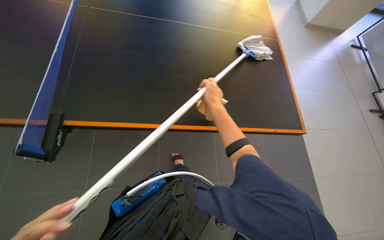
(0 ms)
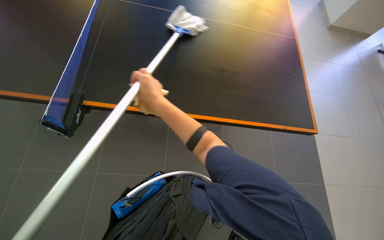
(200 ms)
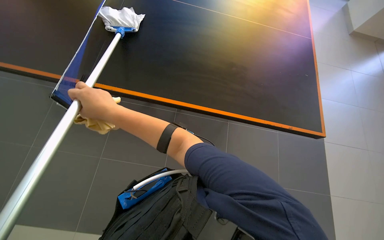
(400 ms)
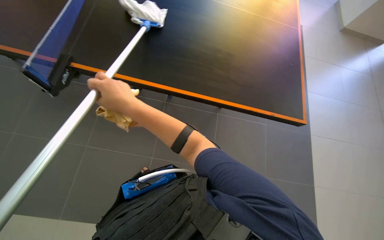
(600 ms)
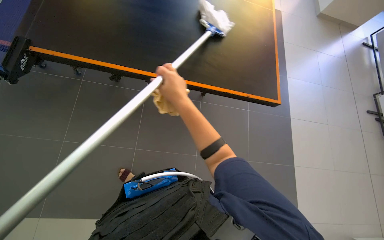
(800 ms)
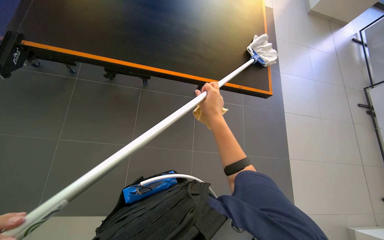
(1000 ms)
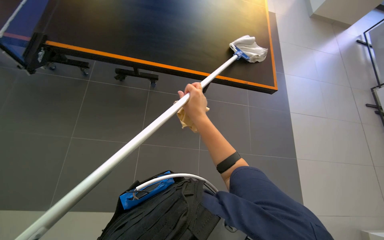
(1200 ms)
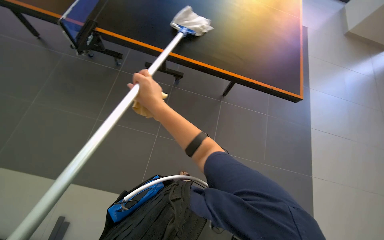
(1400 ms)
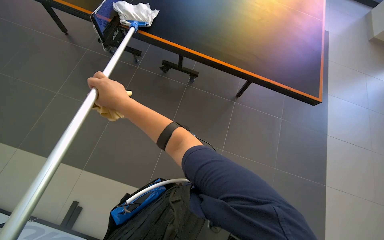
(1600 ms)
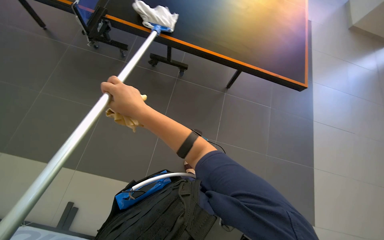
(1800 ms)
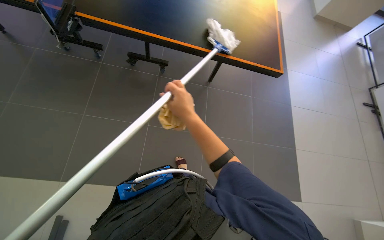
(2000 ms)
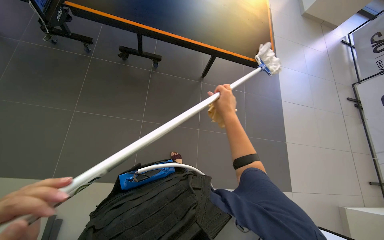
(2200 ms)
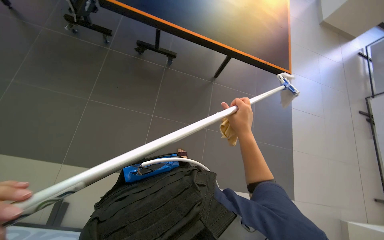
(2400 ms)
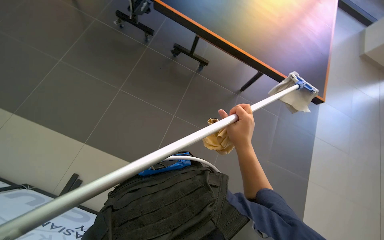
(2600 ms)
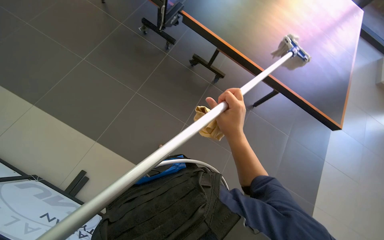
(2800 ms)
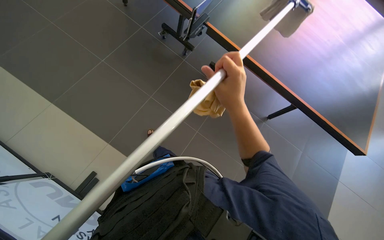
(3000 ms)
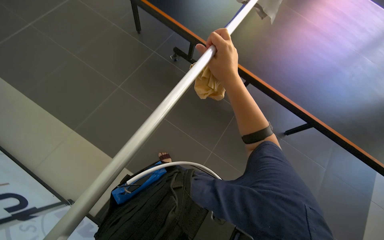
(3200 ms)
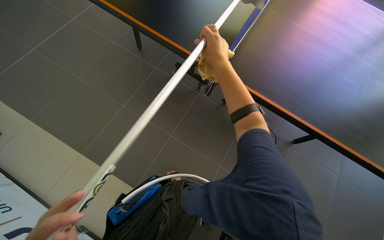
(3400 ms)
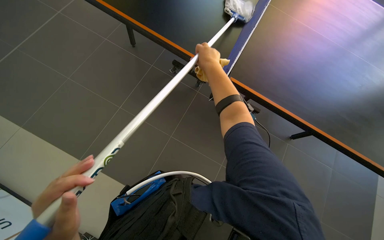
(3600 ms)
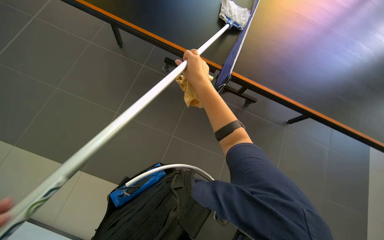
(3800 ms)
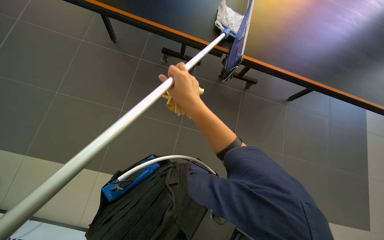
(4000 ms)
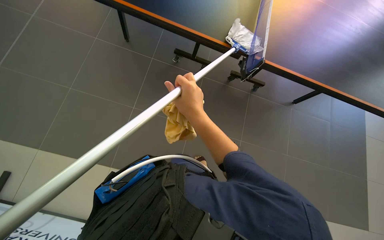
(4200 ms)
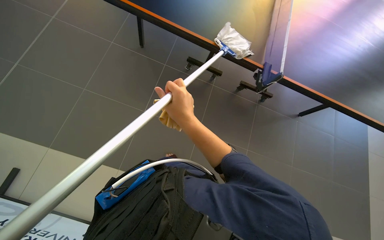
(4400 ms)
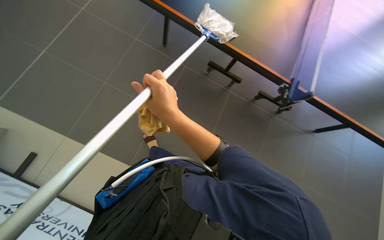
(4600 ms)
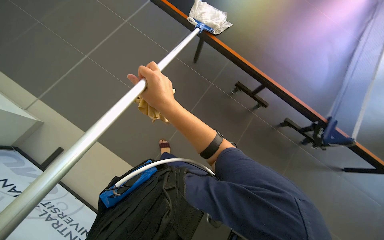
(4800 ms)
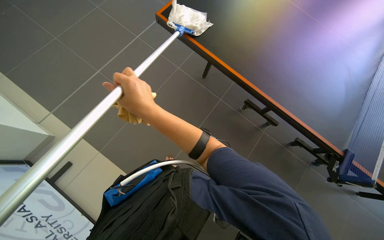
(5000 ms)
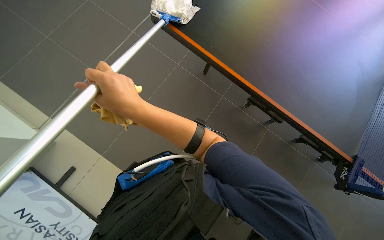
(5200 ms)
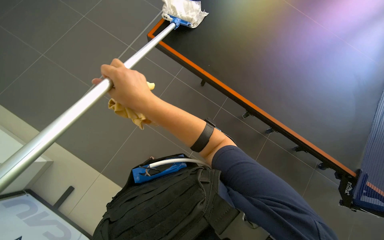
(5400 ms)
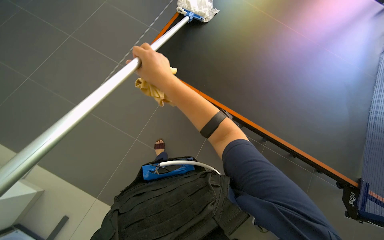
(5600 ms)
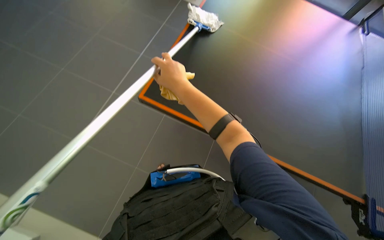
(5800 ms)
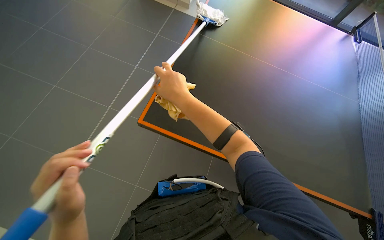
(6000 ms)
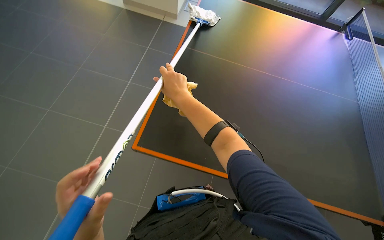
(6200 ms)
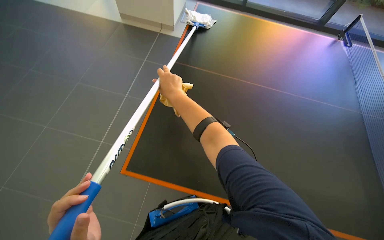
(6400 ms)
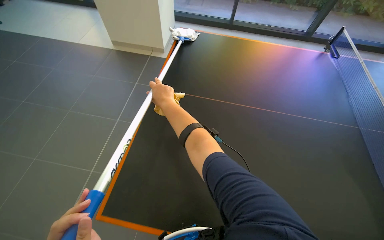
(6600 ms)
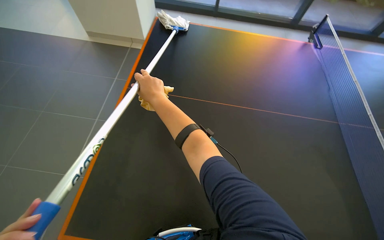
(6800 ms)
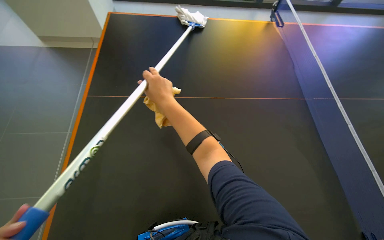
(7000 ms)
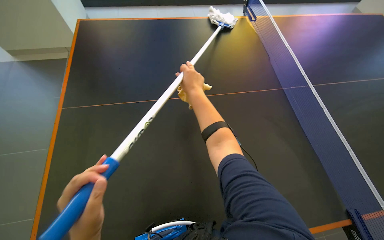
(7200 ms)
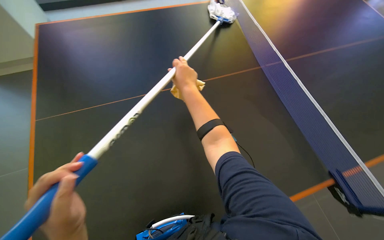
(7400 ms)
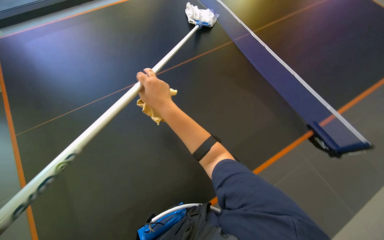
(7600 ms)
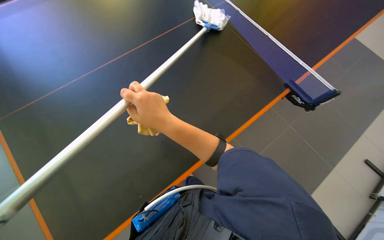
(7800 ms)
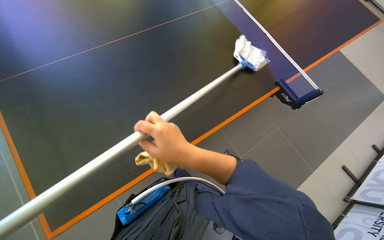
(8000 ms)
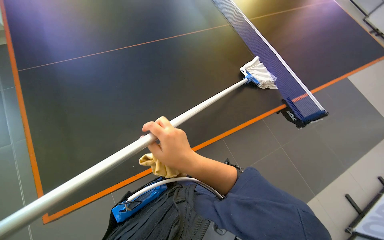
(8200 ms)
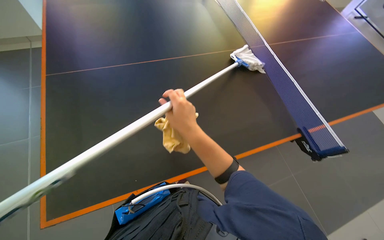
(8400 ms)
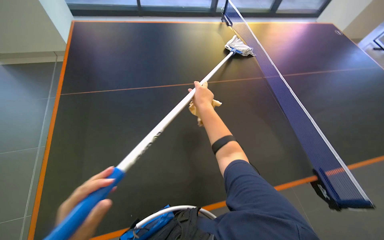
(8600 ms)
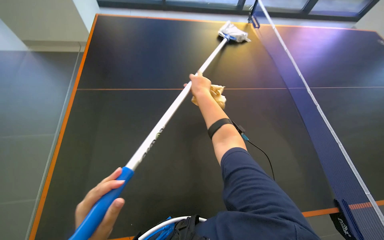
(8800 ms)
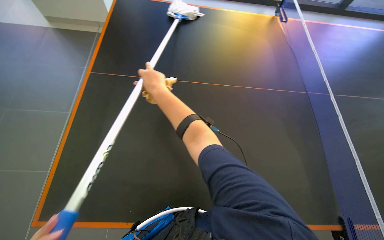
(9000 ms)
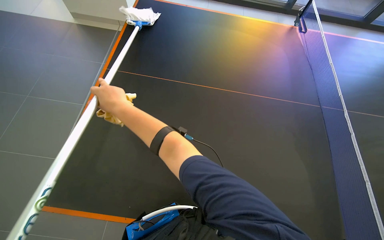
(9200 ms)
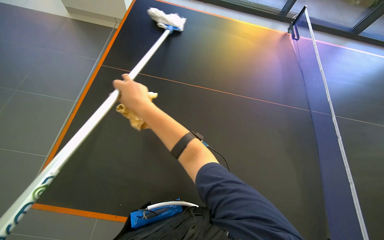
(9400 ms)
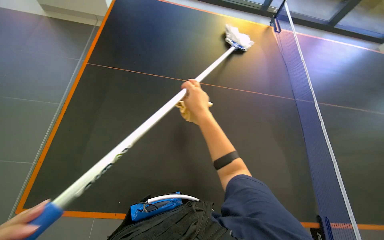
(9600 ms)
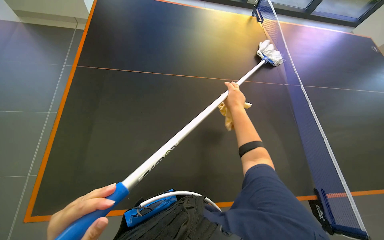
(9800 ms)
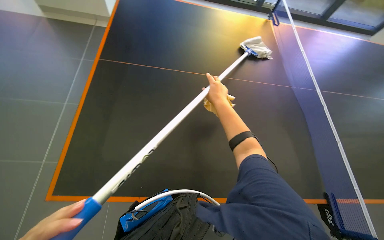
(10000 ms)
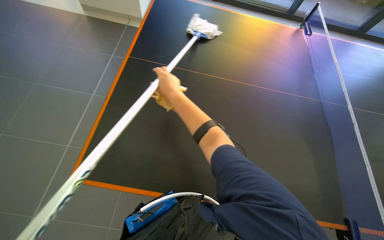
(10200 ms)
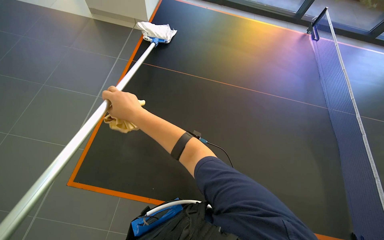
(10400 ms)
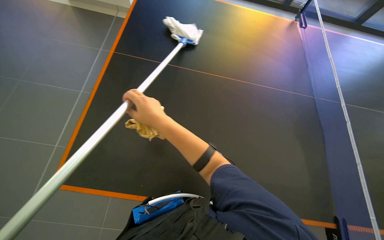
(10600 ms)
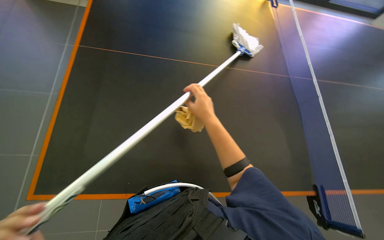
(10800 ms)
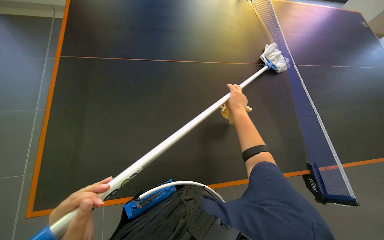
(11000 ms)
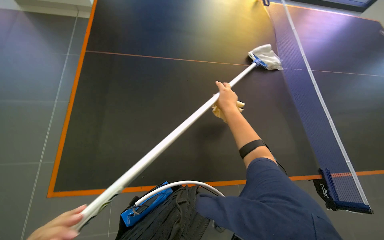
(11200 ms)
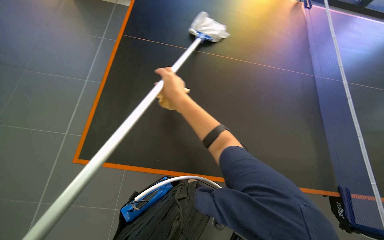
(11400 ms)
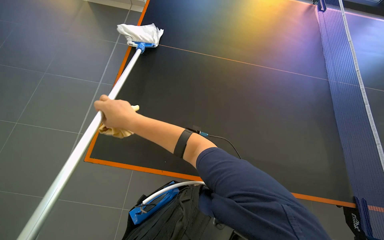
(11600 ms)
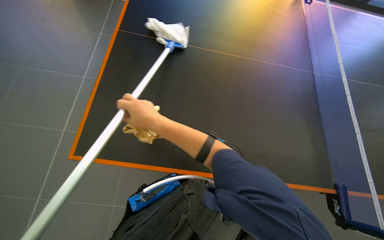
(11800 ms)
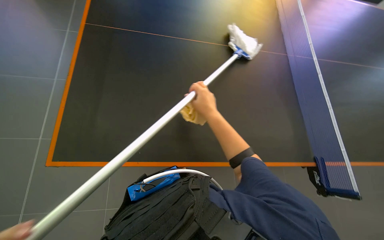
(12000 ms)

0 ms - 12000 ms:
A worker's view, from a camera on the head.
Job: wiping surfaces.
The whole recording: Cleaning a large table. The worker cleans a large black table using a long-handled mop.
0 ms - 1600 ms: The head turns to the left by roughly 25 degrees. The right hand goes left and right, approximately 25 cm each way, reversing 2 times.
3000 ms - 4400 ms: The right hand goes about 15 cm to the left, and goes up the picture and returns, some 35 cm each way.
4400 ms - 6000 ms: The wearer looks some 15 degrees further upward.
6000 ms - 7600 ms: The wearer looks roughly 30 degrees further to the right.
7600 ms - 9000 ms: The right hand moves nearer and farther over roughly 20 cm, changing direction 2 times.
9000 ms - 10400 ms: The right hand swings left and right, about 35 cm each way, with 2 reversals.
10400 ms - 12000 ms: The right hand swings left and right, roughly 30 cm each way, with 2 reversals.

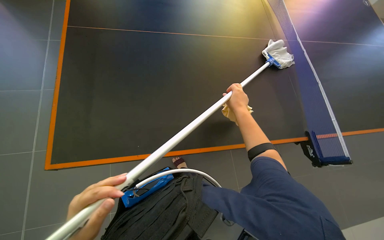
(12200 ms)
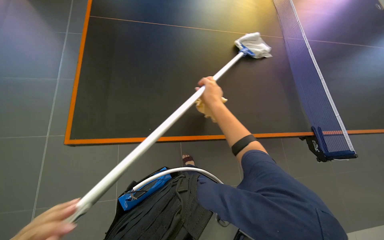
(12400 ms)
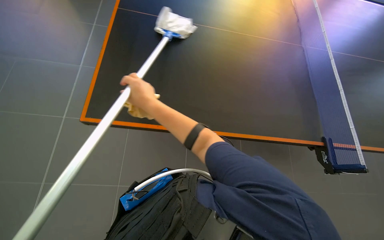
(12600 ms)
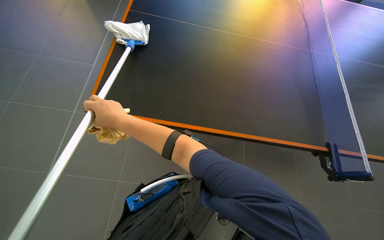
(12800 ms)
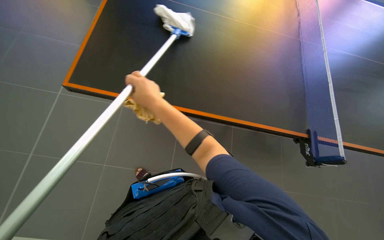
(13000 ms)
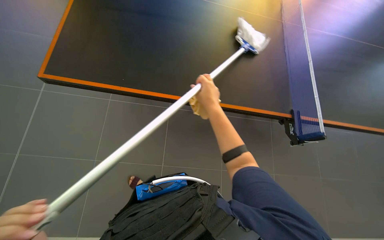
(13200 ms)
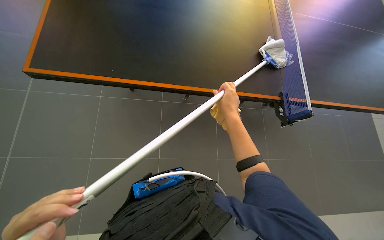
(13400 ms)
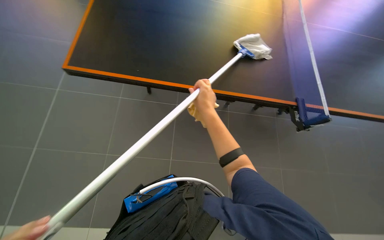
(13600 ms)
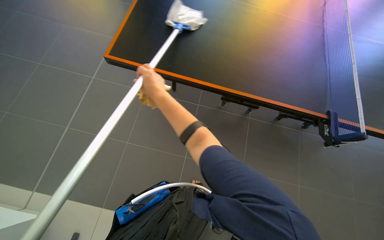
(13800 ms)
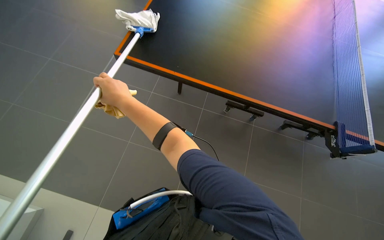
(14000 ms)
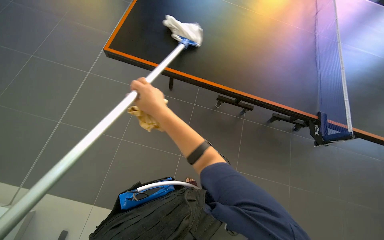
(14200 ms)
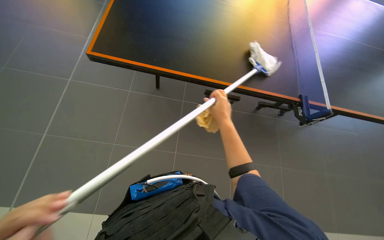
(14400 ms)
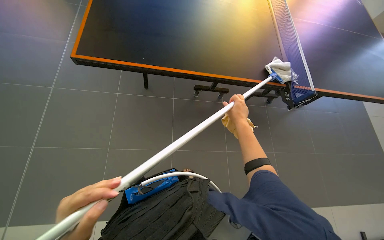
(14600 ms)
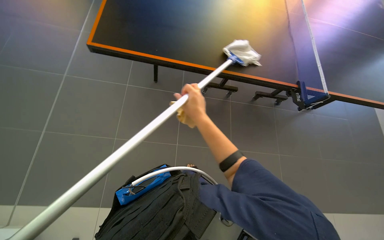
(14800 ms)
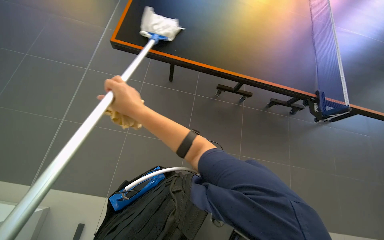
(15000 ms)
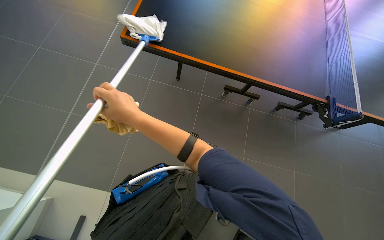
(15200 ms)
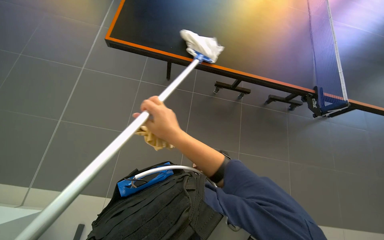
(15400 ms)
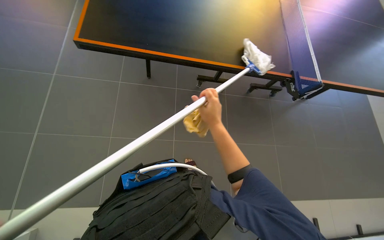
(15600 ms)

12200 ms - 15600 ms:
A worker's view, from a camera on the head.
Job: wiping surfaces.
The whole recording: Cleaning a large table. The worker cleans a large black table using a long-handled mop.
12200 ms - 13800 ms: The right hand goes left and right, roughly 35 cm each way, reversing 2 times.

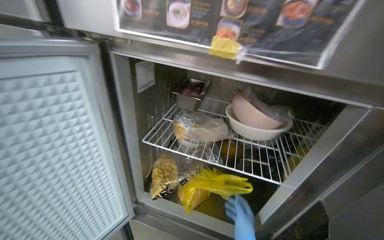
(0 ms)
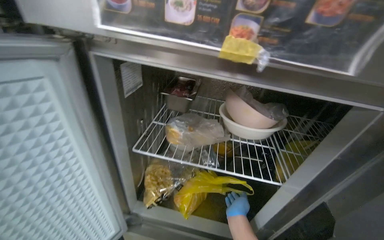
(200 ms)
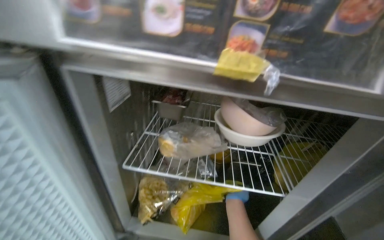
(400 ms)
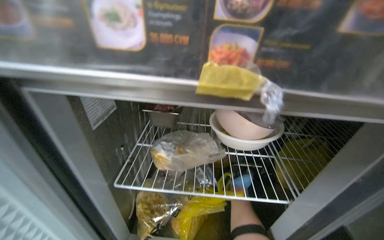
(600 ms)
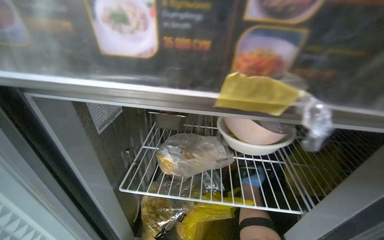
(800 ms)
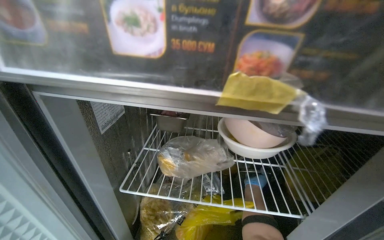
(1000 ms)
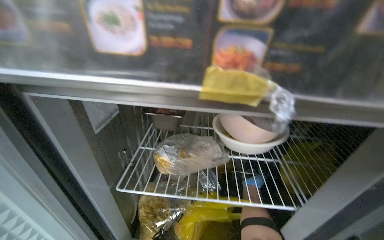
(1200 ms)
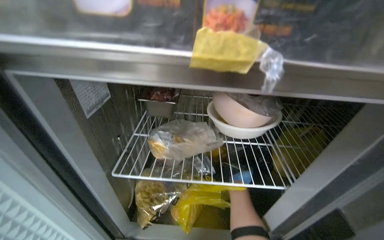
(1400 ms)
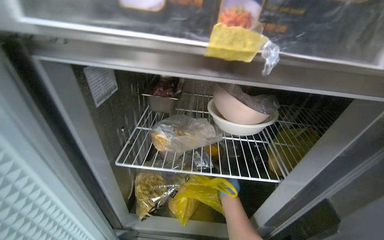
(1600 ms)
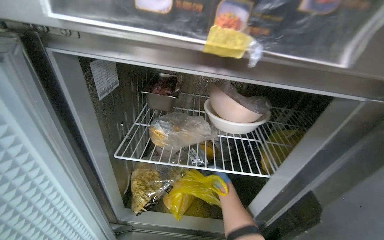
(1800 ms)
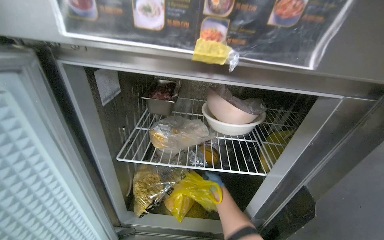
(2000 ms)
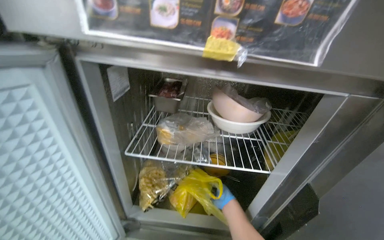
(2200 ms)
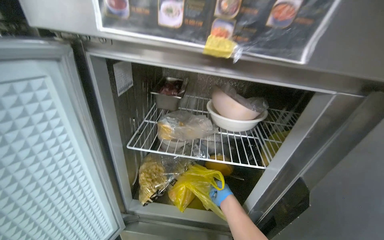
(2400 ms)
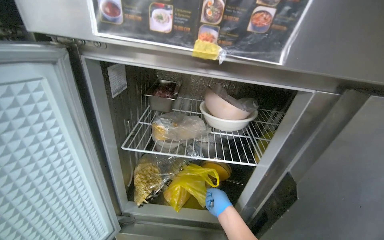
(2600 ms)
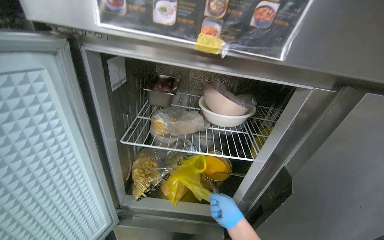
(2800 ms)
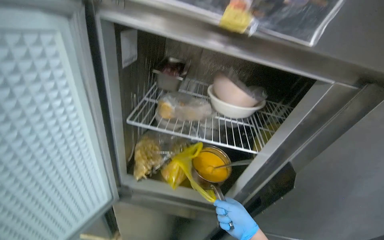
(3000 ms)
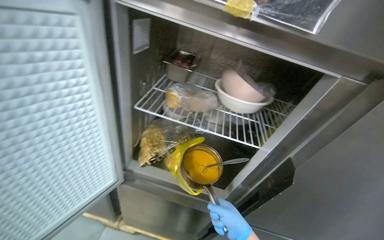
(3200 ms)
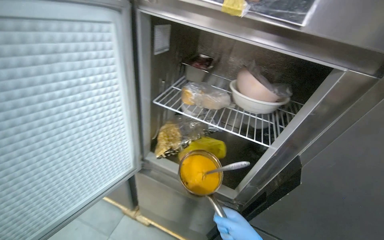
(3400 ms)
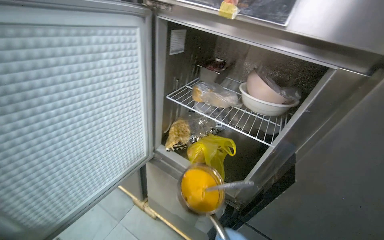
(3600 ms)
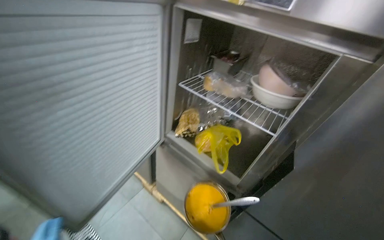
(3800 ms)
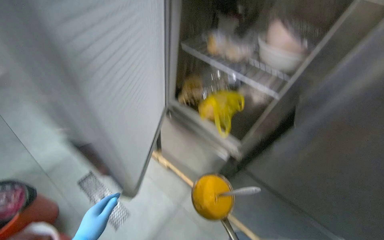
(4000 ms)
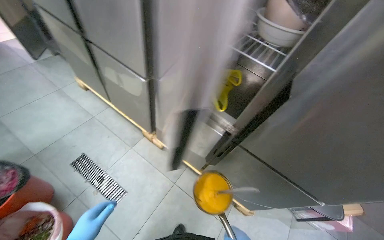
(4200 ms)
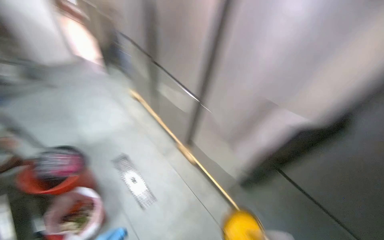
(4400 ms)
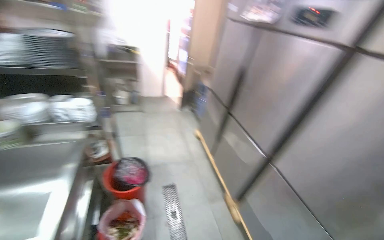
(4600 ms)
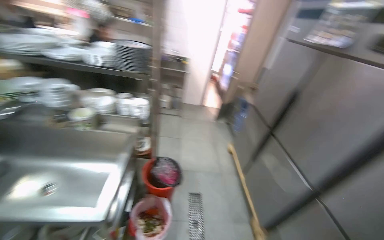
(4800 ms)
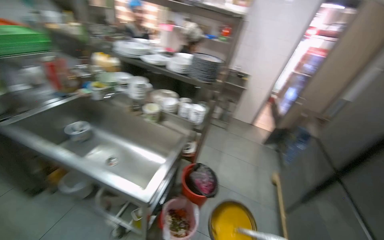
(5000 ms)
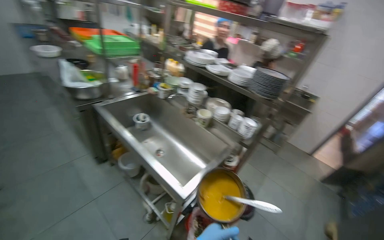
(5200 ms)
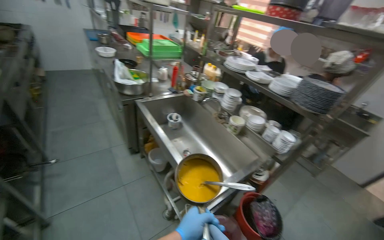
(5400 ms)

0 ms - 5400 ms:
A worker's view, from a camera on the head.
Job: cooking food.
The whole recording: Heating sauce in pot. The worker fetches a pot of sauce from the refrigerator, adds water, and heats it on the stove while stirring.
2800 ms - 4000 ms: The wearer's head swings approximately 35 degrees to the left.
4000 ms - 5400 ms: The wearer moves some 60 cm. The wearer looks about 105 degrees further to the left. The wearer looks about 30 degrees further upward.
